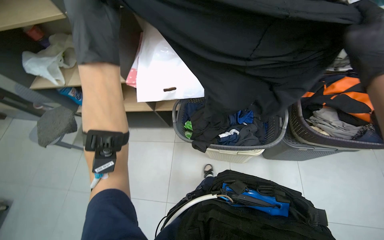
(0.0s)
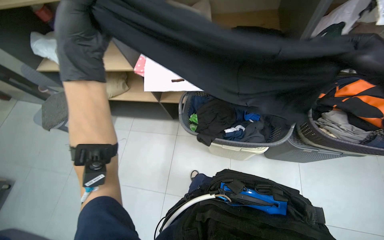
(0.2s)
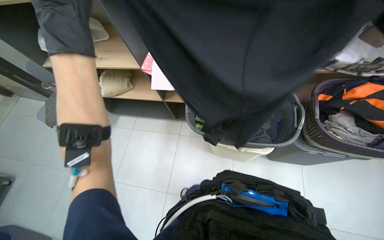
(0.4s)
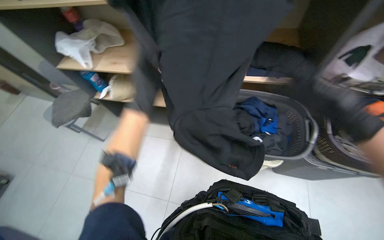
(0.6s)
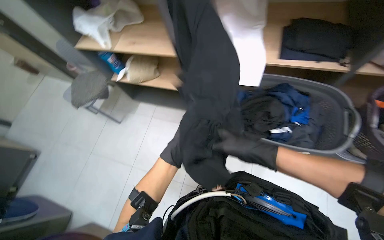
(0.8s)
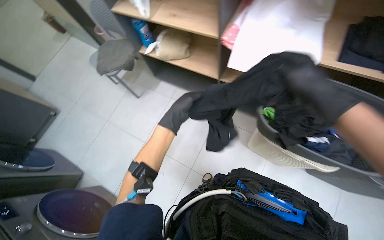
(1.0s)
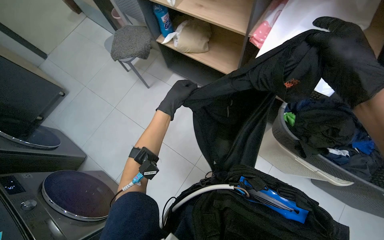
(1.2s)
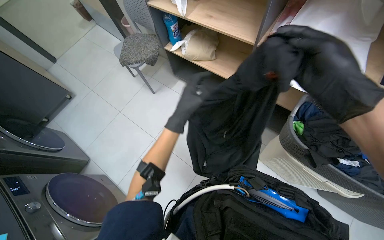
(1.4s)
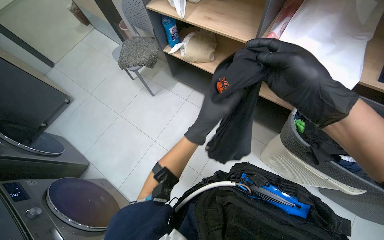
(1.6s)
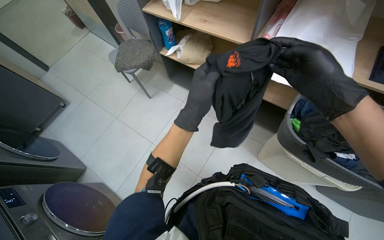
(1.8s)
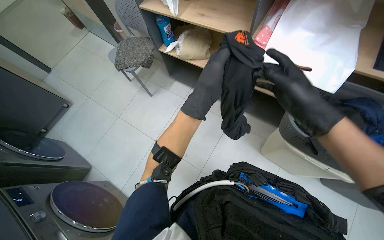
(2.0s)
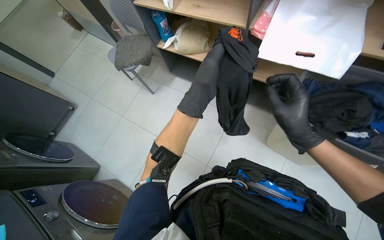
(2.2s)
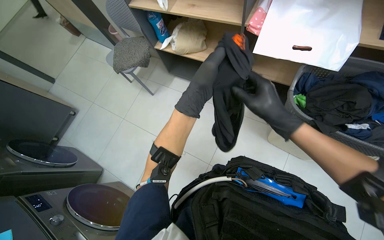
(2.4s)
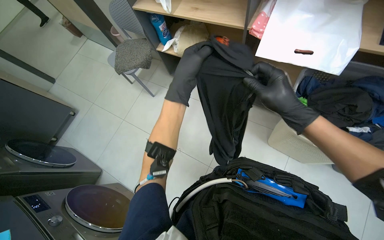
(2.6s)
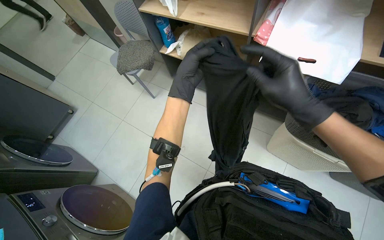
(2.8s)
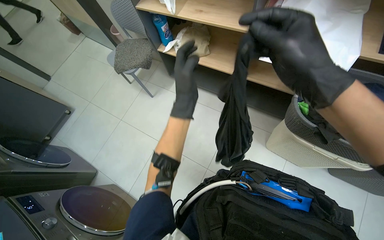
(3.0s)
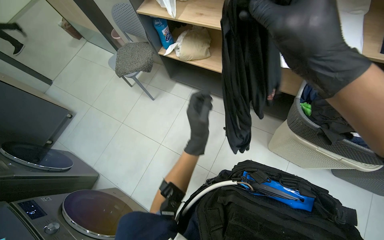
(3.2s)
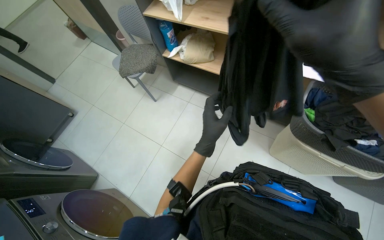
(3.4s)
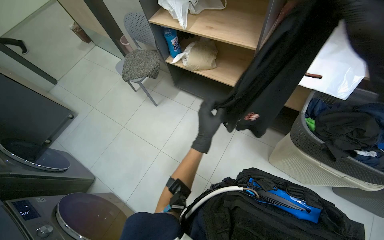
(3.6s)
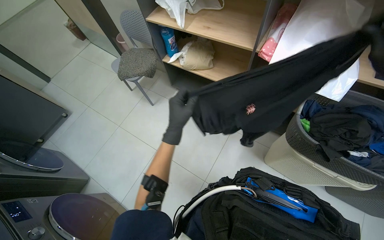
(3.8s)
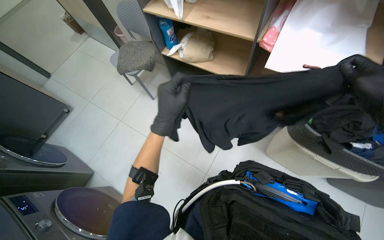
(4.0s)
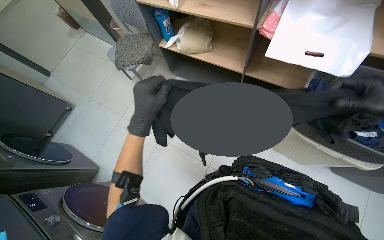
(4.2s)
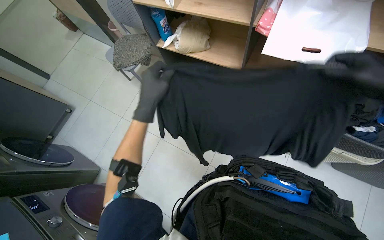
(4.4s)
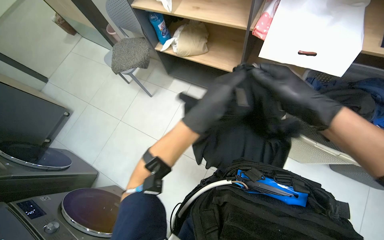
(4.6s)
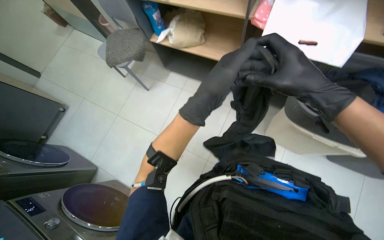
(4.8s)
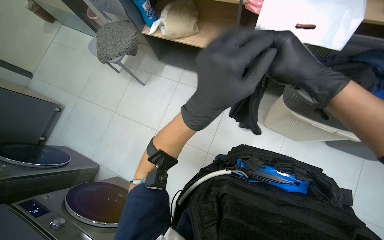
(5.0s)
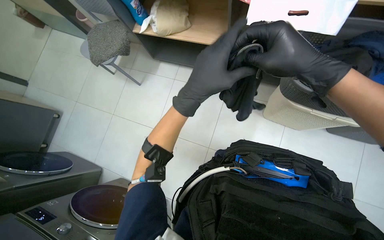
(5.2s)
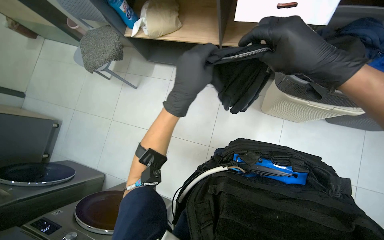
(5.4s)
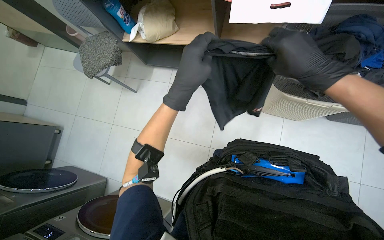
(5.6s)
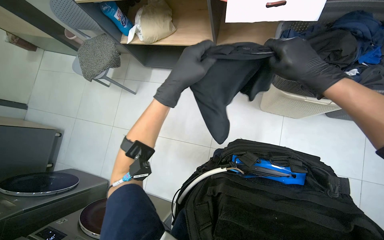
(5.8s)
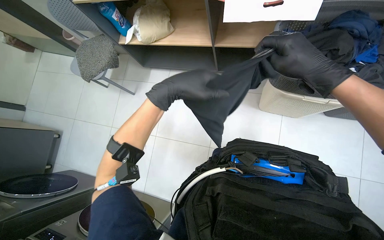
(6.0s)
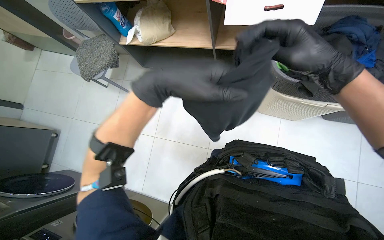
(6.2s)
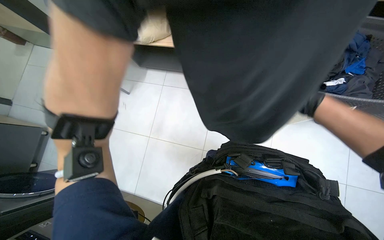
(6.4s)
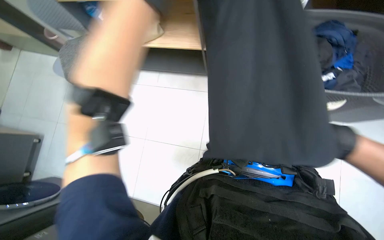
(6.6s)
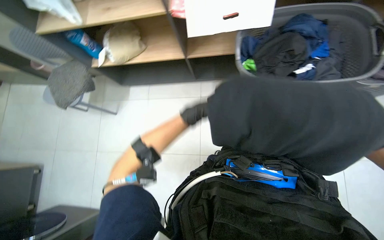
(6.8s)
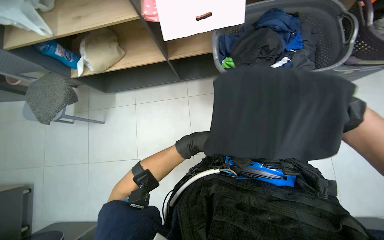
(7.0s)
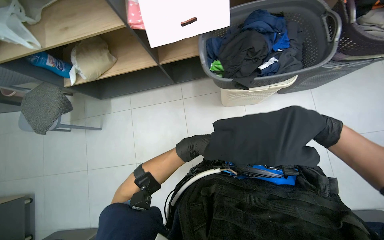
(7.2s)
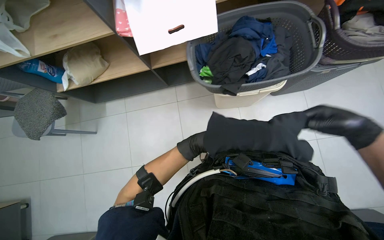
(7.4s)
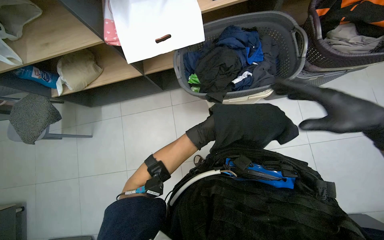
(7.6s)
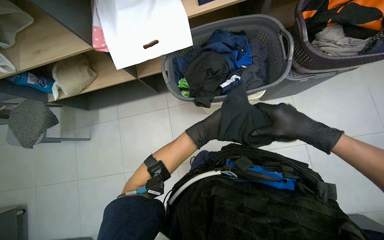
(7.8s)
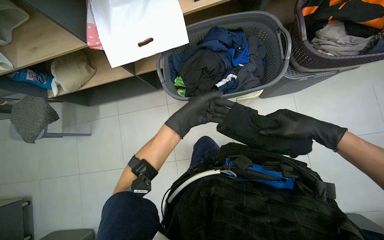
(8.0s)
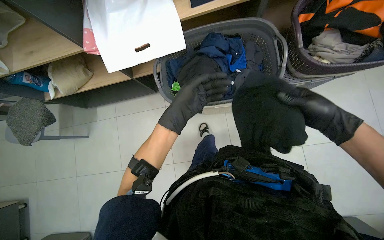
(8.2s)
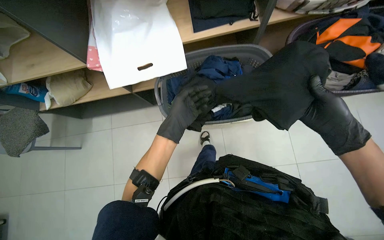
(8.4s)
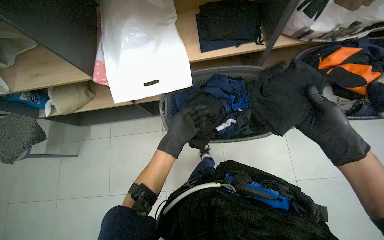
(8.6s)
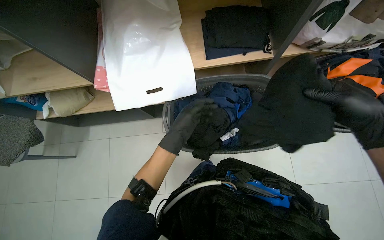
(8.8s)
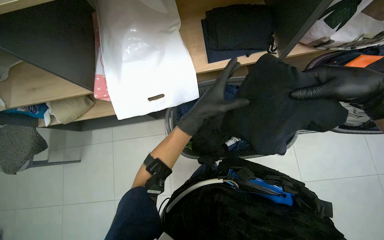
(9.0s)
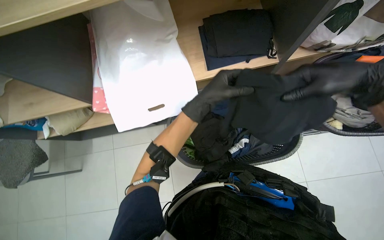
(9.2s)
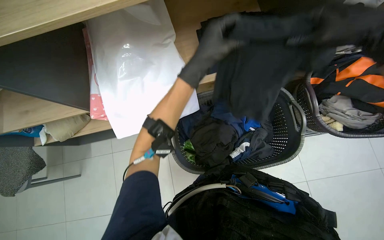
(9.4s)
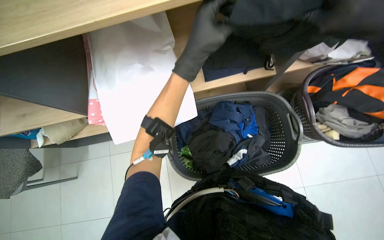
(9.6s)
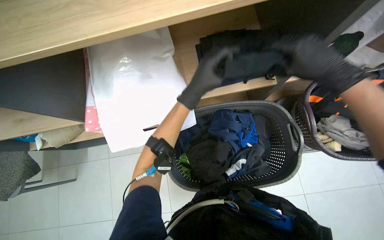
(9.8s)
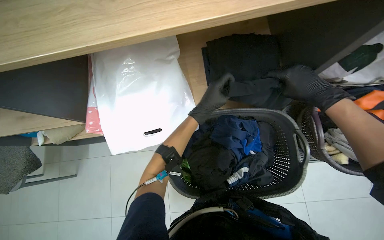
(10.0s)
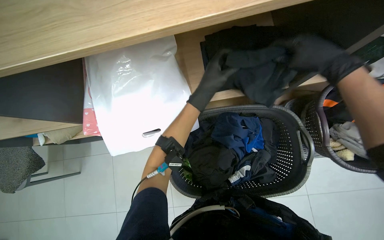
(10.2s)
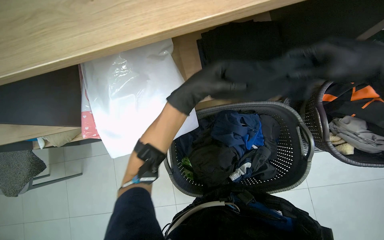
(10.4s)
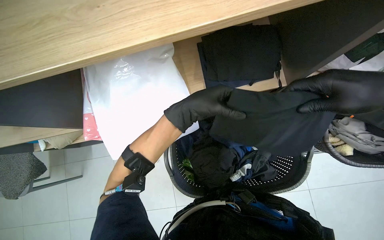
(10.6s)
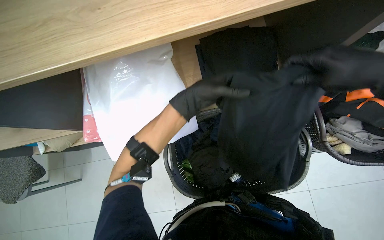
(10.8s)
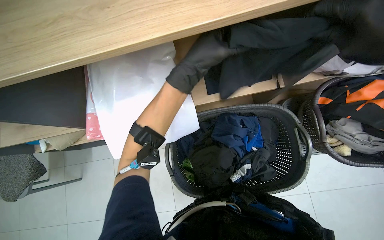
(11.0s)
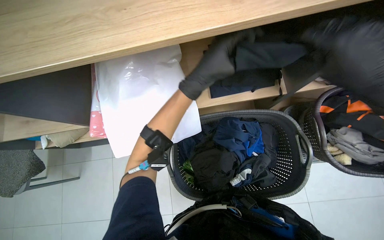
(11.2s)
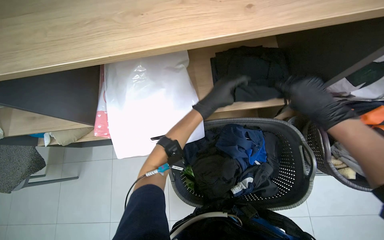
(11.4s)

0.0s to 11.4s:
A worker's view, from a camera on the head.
Job: managing laundry.
The whole recording: Folding and sorting laundry into basket. The worker folds various clothes and places them into a laundry basket.
1.4s to 2.8s: The right hand goes approximately 10 cm farther from the camera. The left hand shifts approximately 10 cm up the picture.
2.8s to 4.2s: The left hand shifts roughly 15 cm to the left and down the picture.

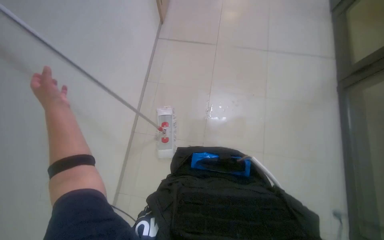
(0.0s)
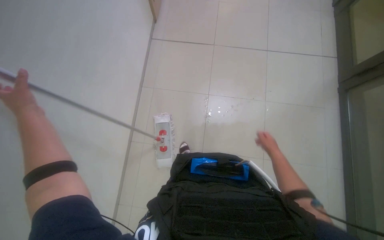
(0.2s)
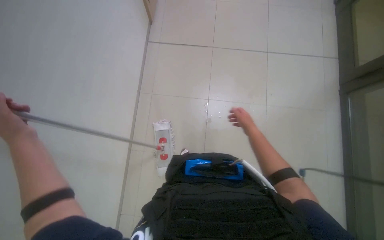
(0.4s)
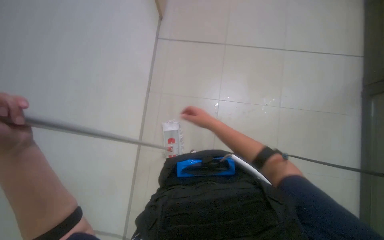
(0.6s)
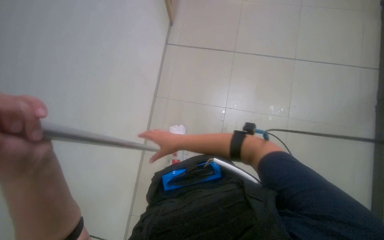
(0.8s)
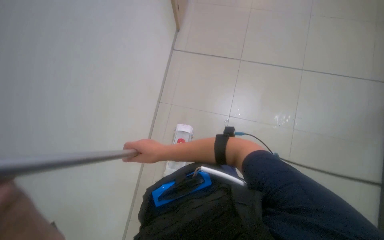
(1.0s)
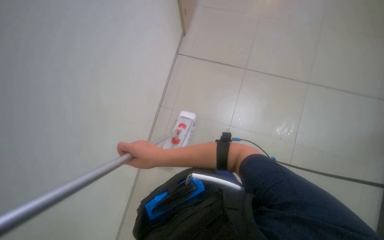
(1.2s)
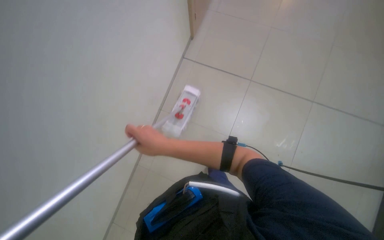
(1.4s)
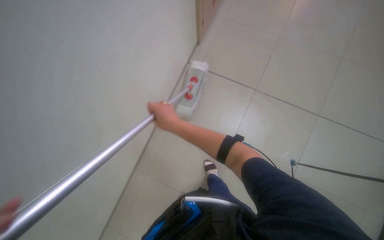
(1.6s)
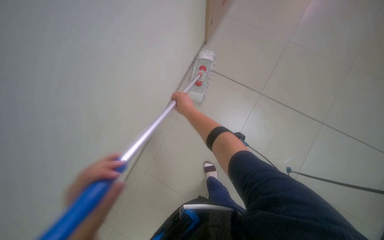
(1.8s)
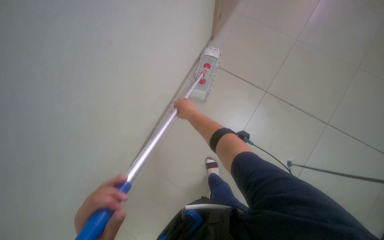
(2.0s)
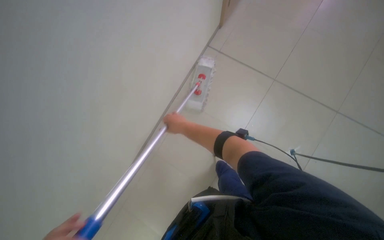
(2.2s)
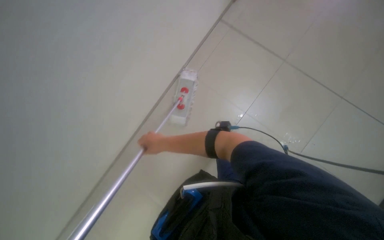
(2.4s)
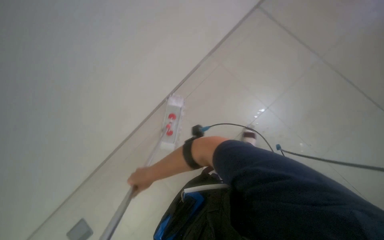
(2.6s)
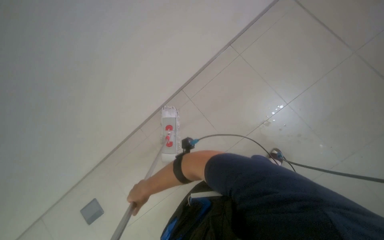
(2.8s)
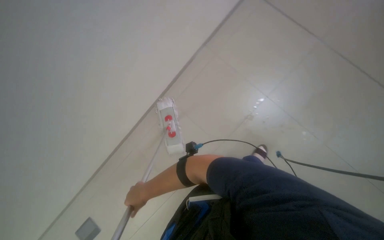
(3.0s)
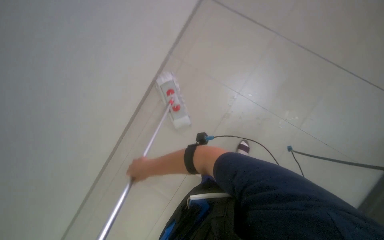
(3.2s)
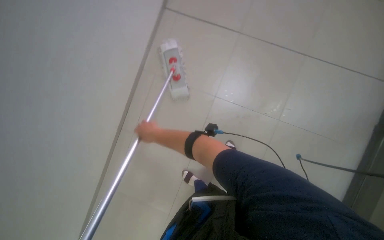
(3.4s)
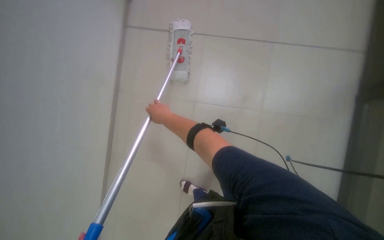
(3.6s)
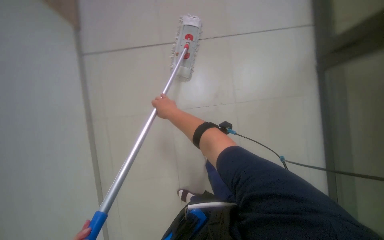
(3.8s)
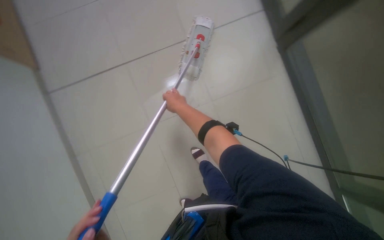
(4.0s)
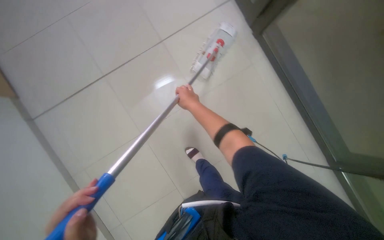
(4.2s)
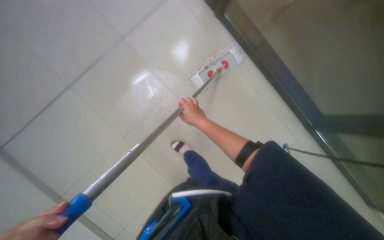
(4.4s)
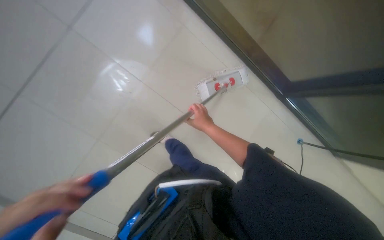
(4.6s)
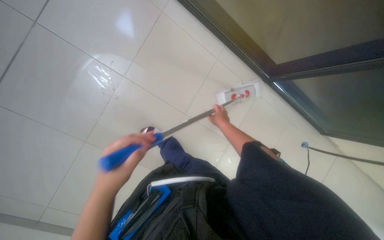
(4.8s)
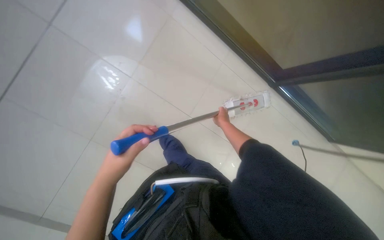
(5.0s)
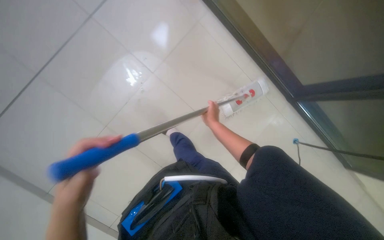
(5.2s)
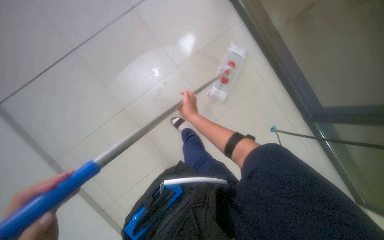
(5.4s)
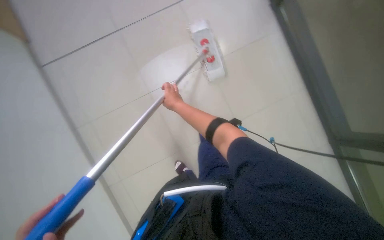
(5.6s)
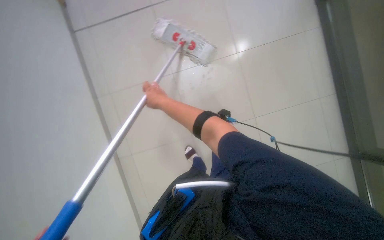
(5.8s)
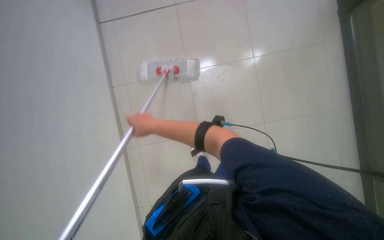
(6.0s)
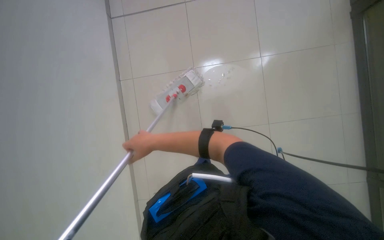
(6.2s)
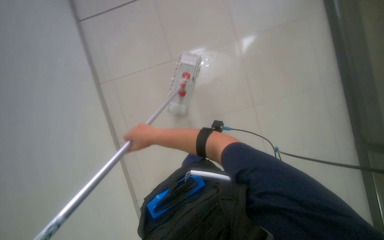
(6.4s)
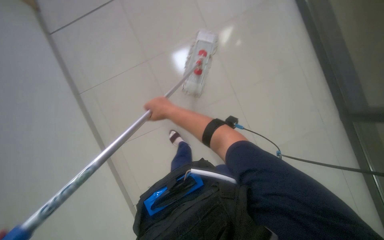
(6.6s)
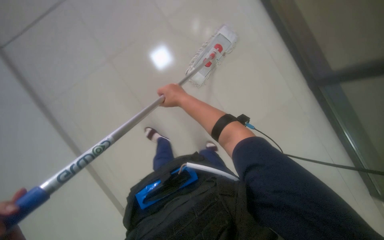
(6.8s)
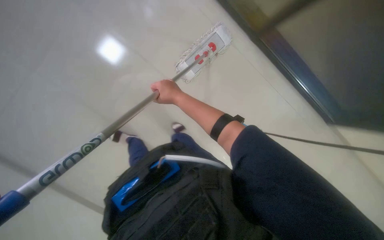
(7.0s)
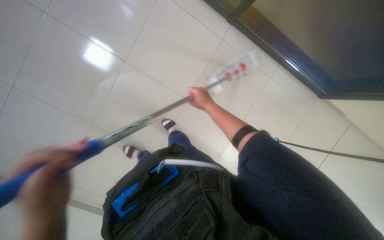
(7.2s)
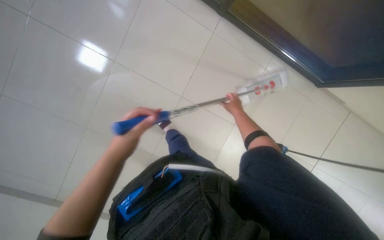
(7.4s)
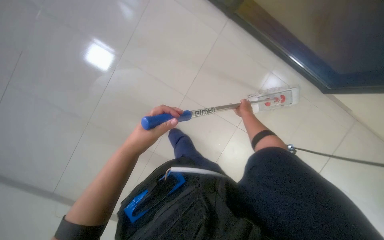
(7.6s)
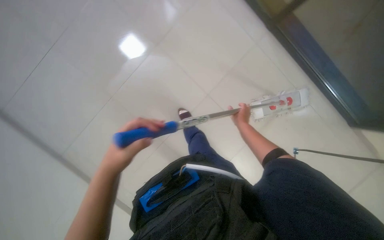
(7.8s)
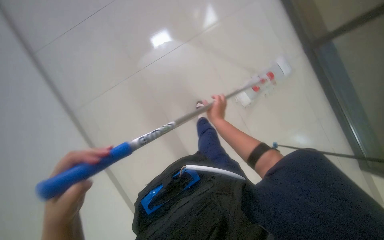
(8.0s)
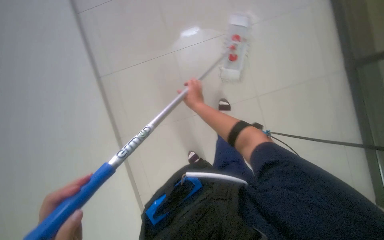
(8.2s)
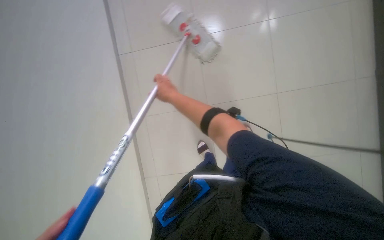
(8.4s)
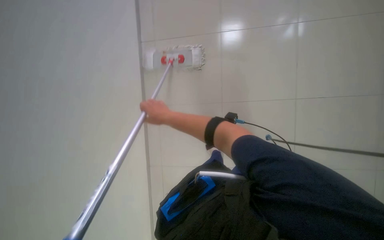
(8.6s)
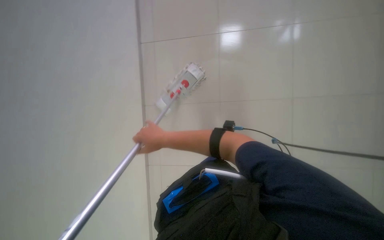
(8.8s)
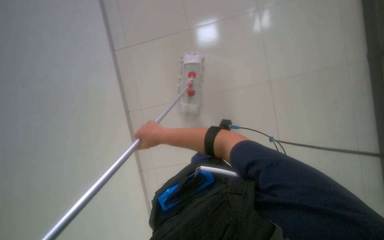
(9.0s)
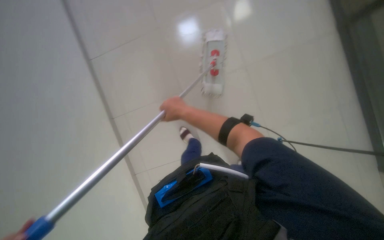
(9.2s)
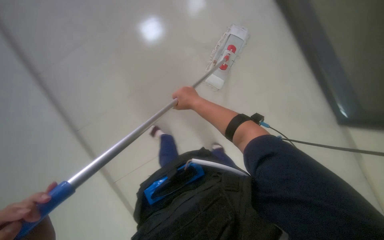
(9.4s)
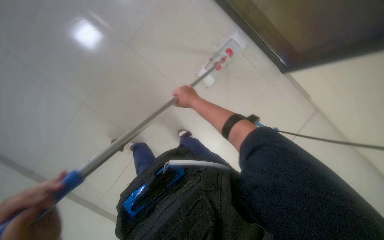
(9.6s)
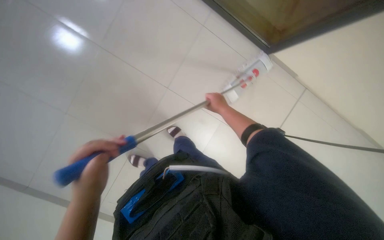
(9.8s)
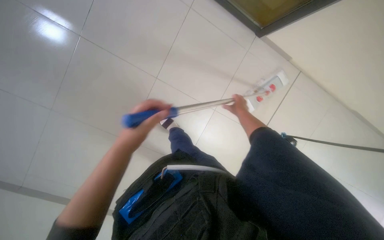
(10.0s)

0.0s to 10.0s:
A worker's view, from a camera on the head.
Job: mopping floor.
The whole recording: Mopping the floor. The worker wrings the mop head, attaches the handle, and mops the floor.
0.0s to 1.4s: The wearer looks about 20 degrees further to the left.
1.4s to 2.8s: The view tilts approximately 15 degrees upward. The right hand heads farther from the camera, covering roughly 35 cm.
5.8s to 7.2s: The view pans to the left by about 15 degrees. The camera pitches downward, by some 10 degrees.
8.6s to 10.0s: The right hand shifts approximately 40 cm to the right and farther from the camera.
